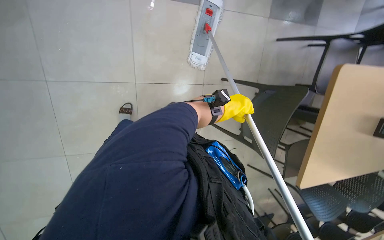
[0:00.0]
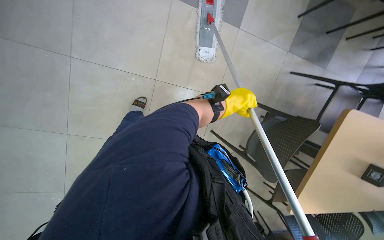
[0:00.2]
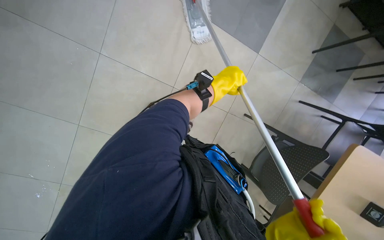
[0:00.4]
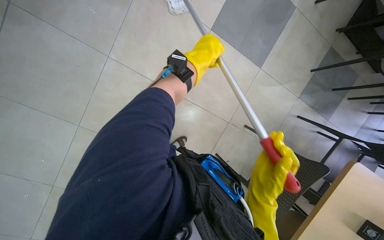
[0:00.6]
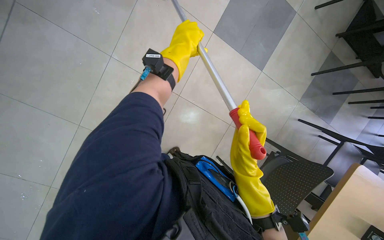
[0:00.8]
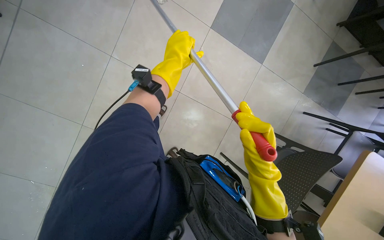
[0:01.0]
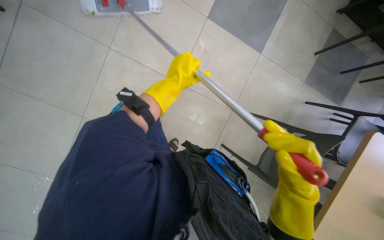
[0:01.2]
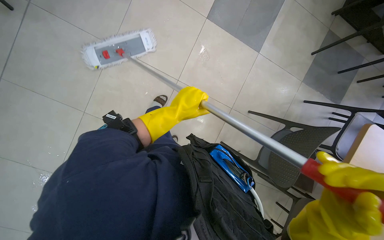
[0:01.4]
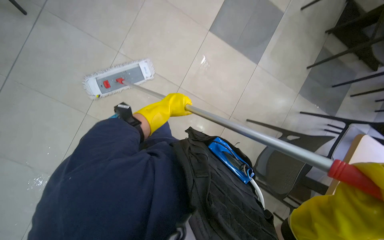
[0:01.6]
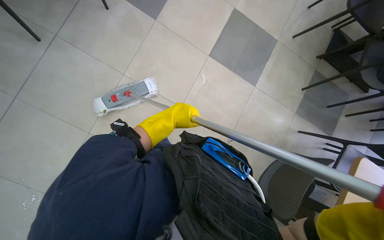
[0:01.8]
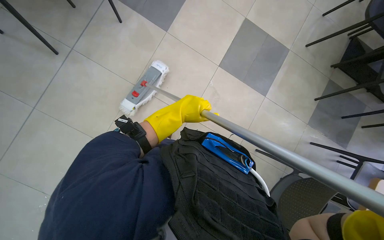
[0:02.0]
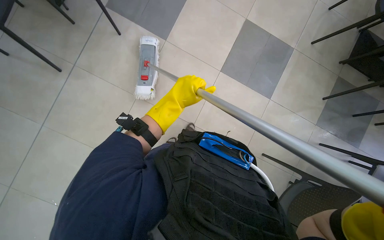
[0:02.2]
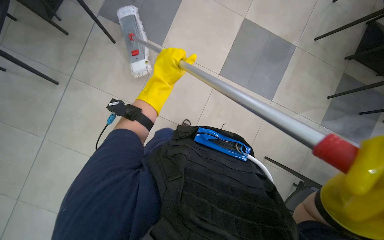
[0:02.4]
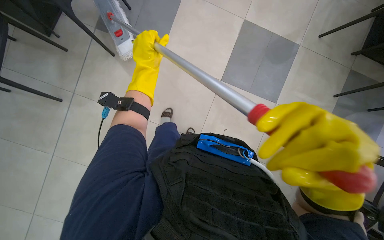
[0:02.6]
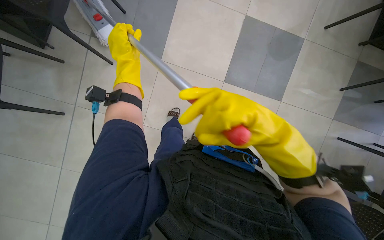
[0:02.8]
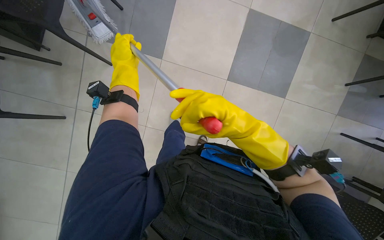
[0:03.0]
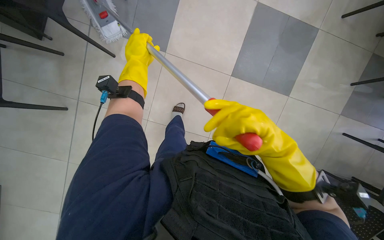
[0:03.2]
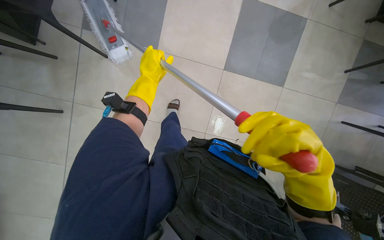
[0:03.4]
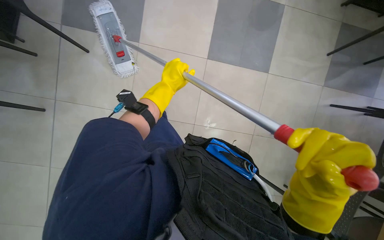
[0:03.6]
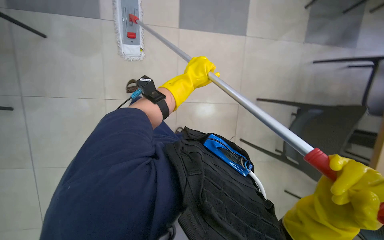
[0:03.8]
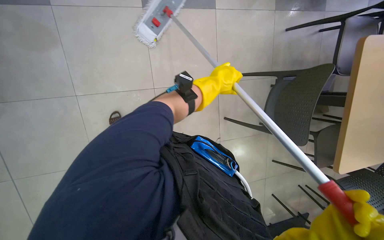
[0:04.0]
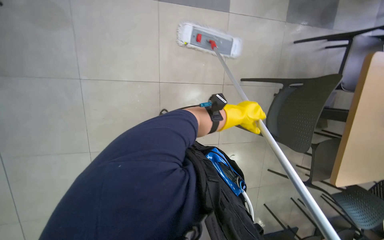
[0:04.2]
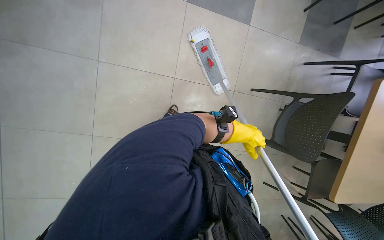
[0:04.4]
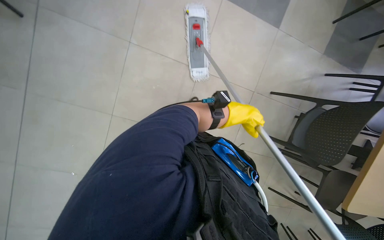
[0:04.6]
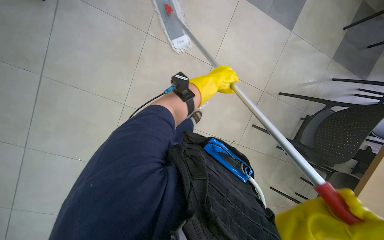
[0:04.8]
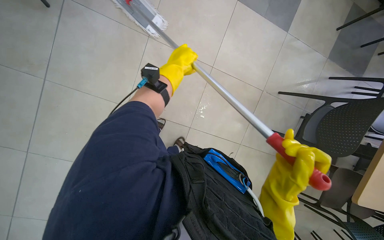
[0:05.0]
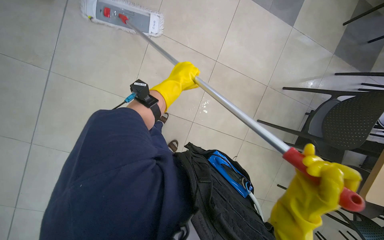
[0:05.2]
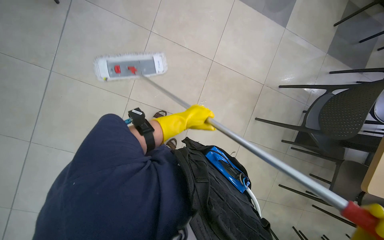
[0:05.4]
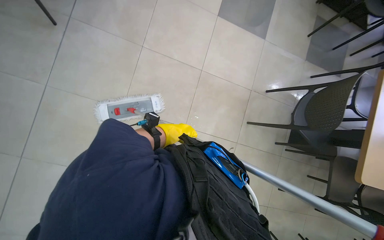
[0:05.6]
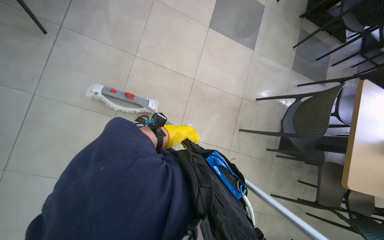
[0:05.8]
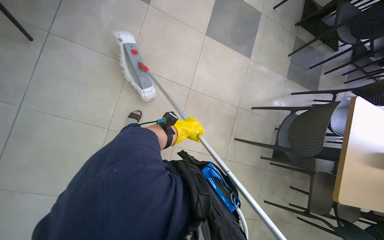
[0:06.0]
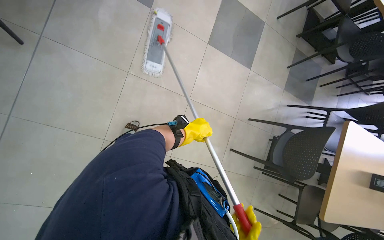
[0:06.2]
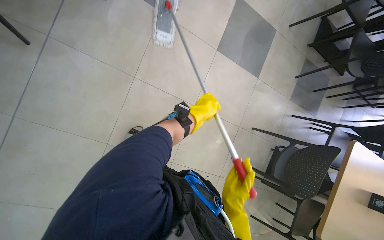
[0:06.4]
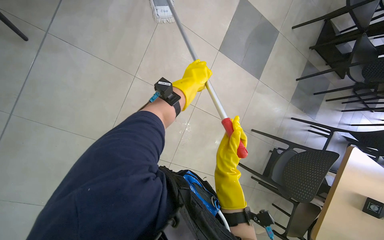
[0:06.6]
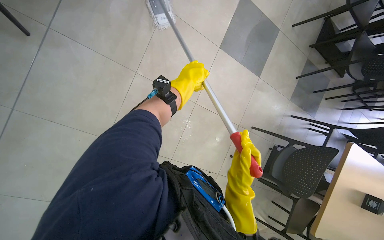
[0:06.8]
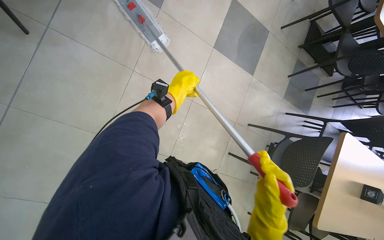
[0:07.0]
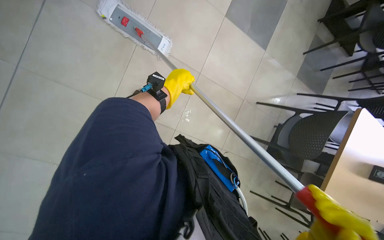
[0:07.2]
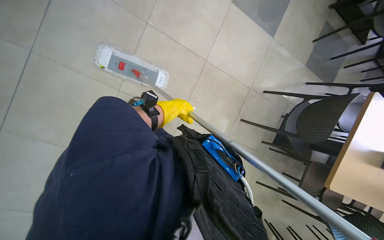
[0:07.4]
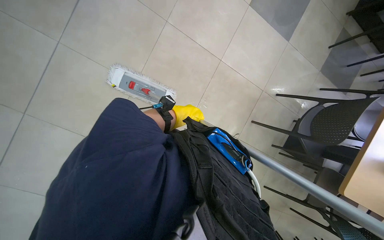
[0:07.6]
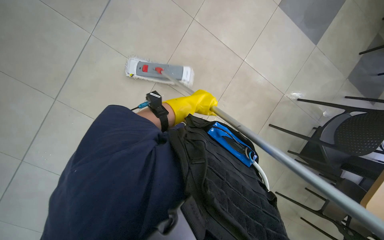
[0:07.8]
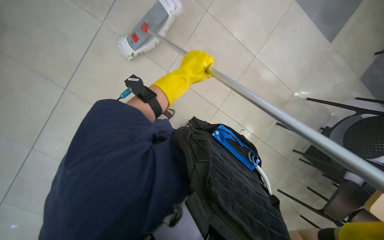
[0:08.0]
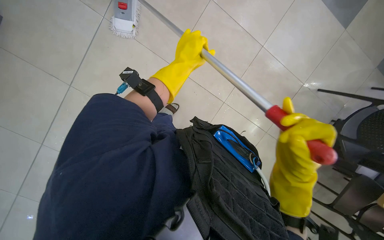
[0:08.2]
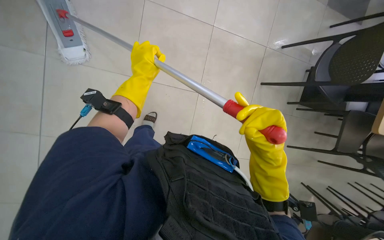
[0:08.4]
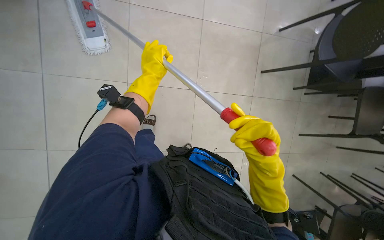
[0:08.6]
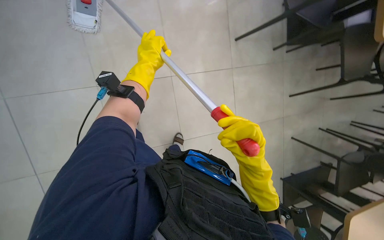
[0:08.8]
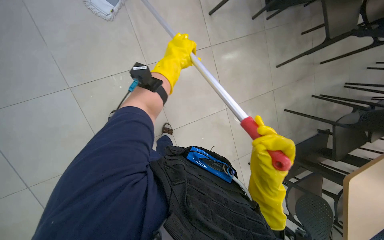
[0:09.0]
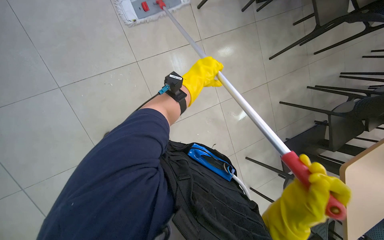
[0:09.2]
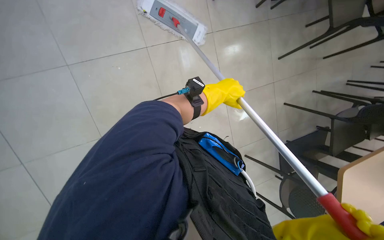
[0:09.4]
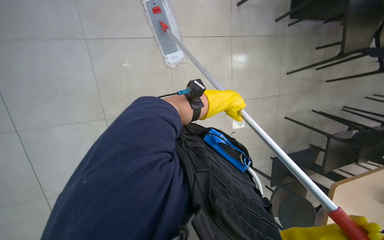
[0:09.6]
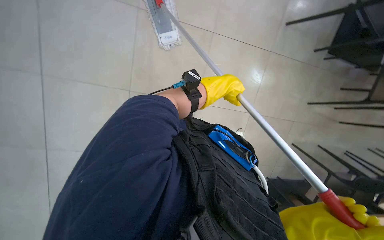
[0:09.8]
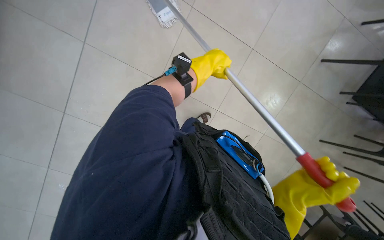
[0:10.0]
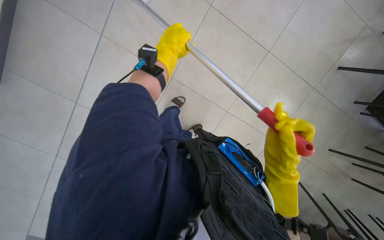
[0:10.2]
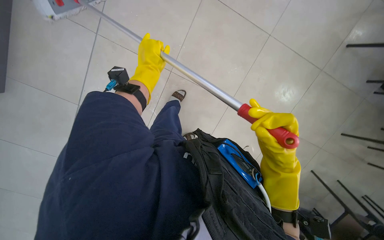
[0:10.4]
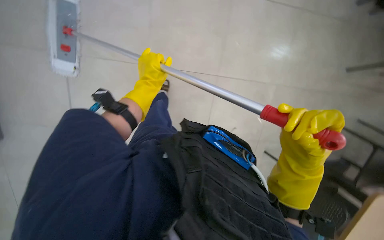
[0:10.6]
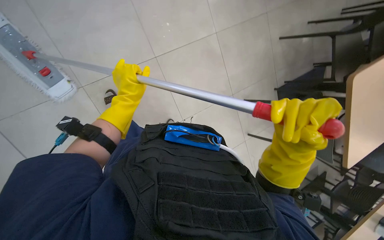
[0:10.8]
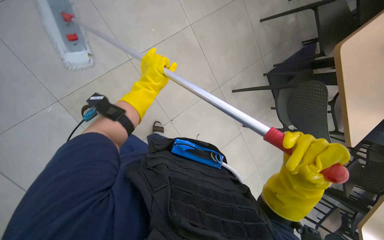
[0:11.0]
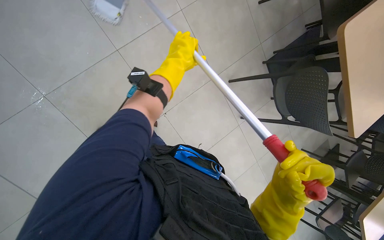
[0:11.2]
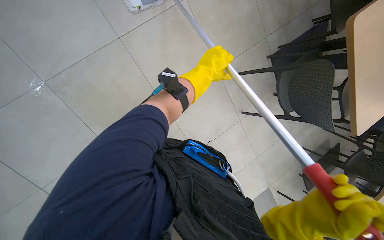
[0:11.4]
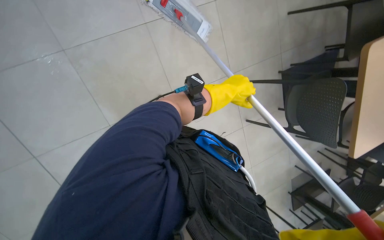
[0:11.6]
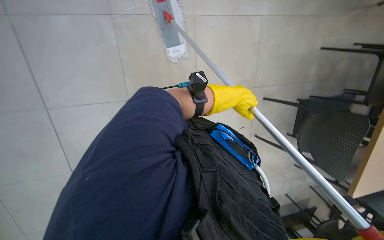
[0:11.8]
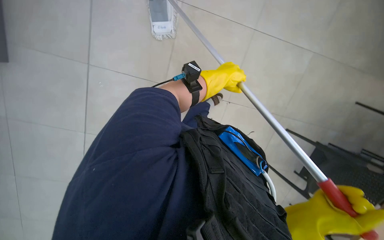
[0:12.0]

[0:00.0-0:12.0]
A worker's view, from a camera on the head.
Job: mopping floor.
The whole recording: Mopping cafeteria floor. The worker mops the cafeteria floor, moving around tables and chairs and periodically cleaning the mop head.
0:00.0 to 0:01.6: The camera pitches upward, by about 20 degrees. The scene rotates clockwise by some 25 degrees.
0:01.6 to 0:03.0: The left hand travels up the picture and to the left by approximately 20 cm.
0:03.0 to 0:04.4: The left hand moves to the right and farther from the camera, about 30 cm.
0:07.6 to 0:09.0: The wearer looks about 15 degrees further downward. Everything in view rotates about 30 degrees counterclockwise.
0:09.0 to 0:10.4: The left hand reaches roughly 10 cm to the right, then returns.
0:10.4 to 0:12.0: The left hand travels farther from the camera and to the right by roughly 20 cm.

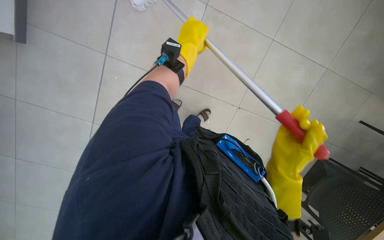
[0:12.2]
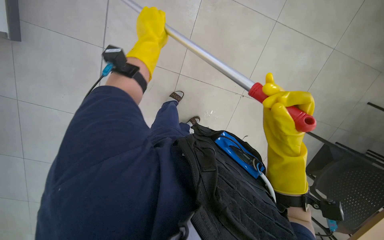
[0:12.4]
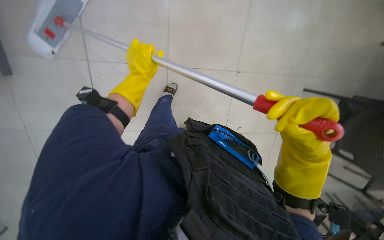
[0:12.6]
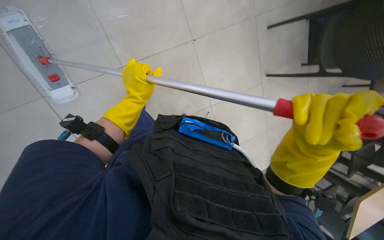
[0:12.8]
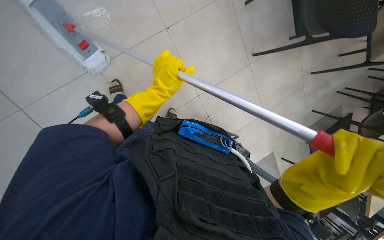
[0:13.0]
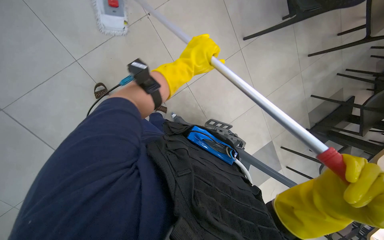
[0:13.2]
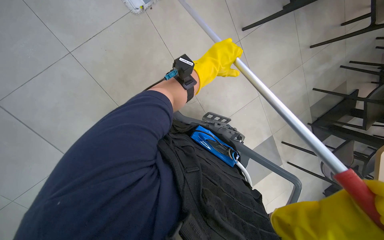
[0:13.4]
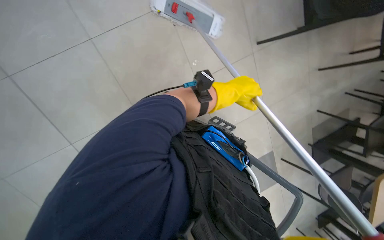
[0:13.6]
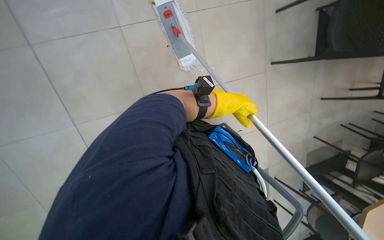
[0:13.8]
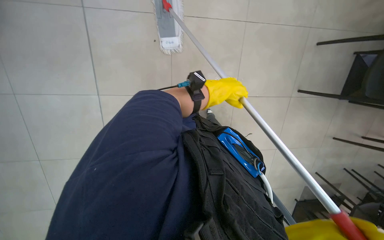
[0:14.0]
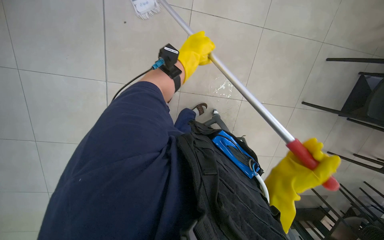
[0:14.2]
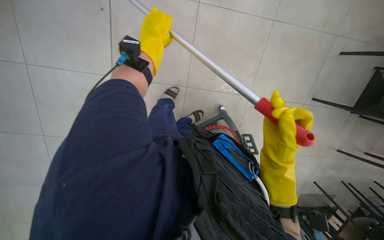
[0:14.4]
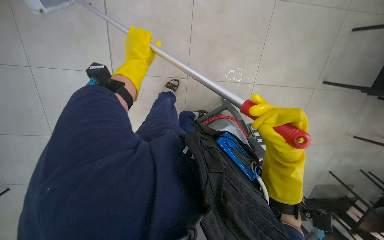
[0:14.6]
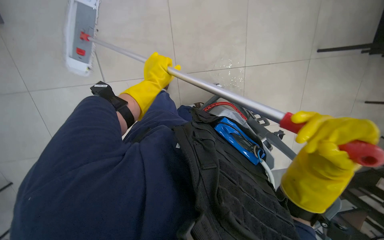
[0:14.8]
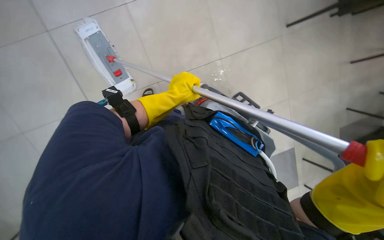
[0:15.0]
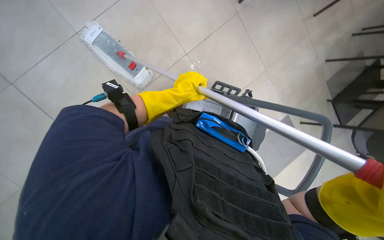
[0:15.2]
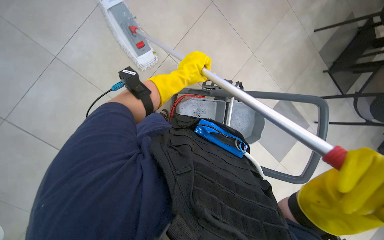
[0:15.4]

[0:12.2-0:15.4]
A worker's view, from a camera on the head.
Job: mopping floor.
The whole recording: Mopping cafeteria floor. The worker mops the cafeteria floor, moving around tables and chairs and periodically cleaning the mop head.
0:12.2 to 0:13.8: The left hand moves down the picture, to the right and farther from the camera, some 40 cm.

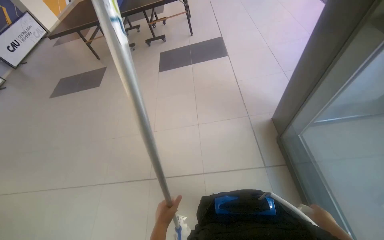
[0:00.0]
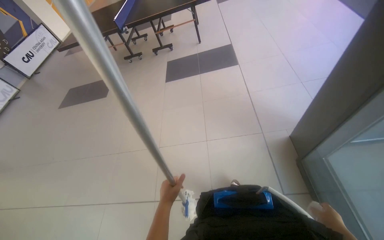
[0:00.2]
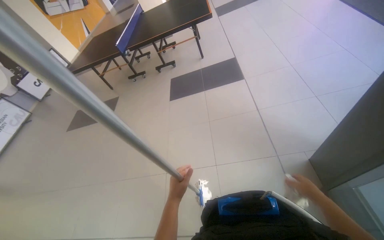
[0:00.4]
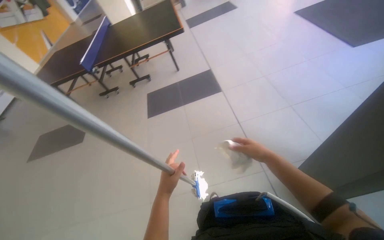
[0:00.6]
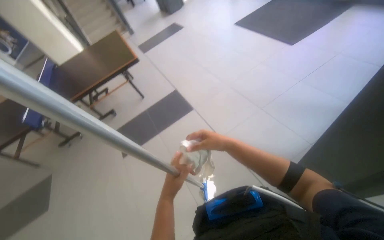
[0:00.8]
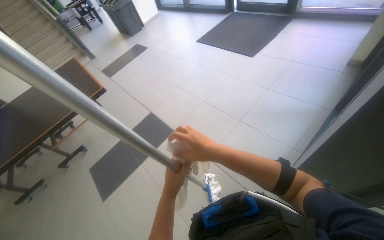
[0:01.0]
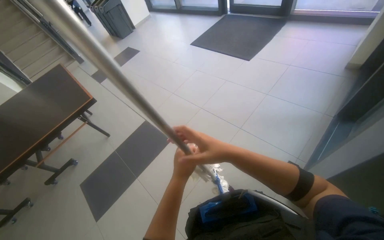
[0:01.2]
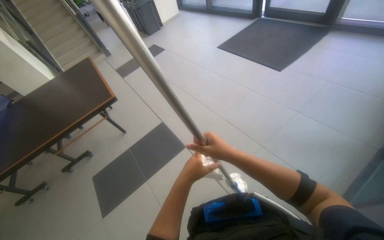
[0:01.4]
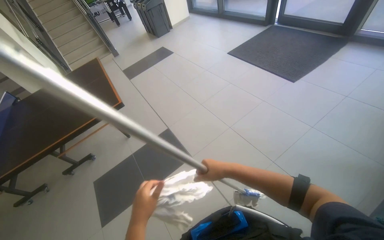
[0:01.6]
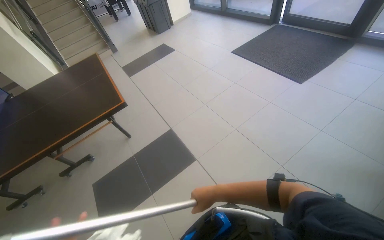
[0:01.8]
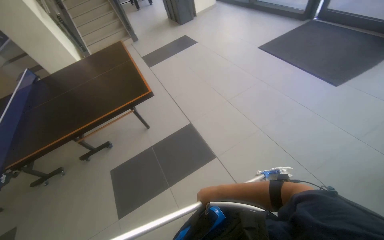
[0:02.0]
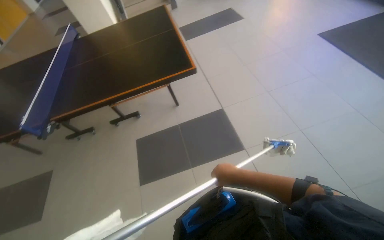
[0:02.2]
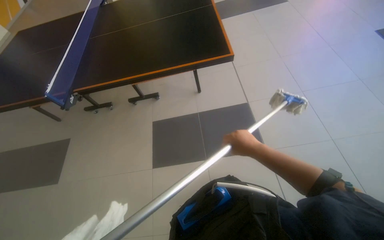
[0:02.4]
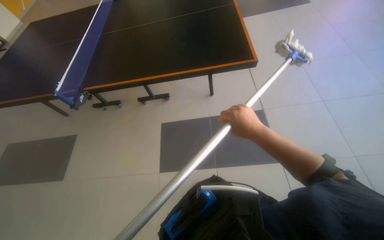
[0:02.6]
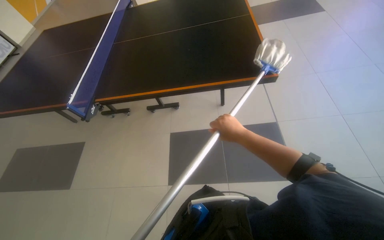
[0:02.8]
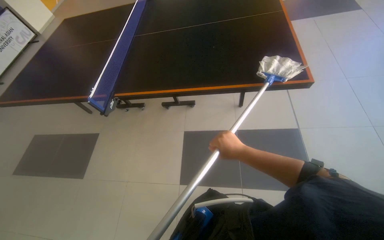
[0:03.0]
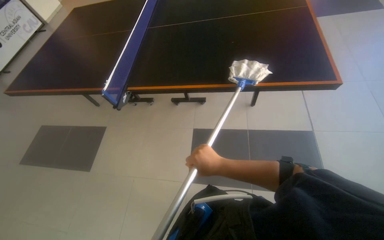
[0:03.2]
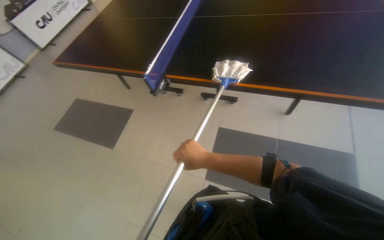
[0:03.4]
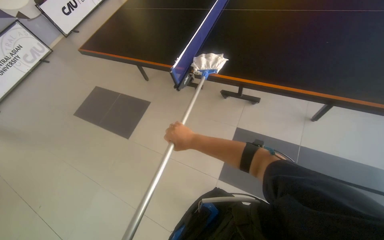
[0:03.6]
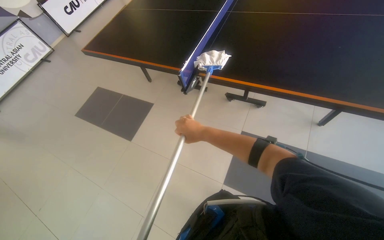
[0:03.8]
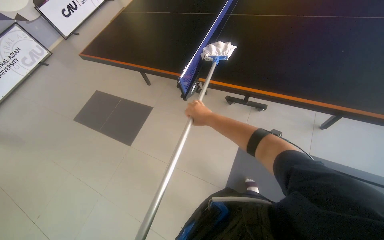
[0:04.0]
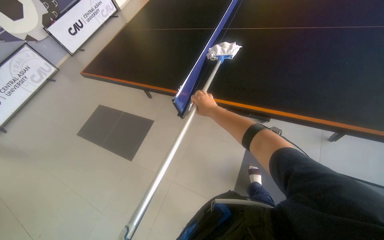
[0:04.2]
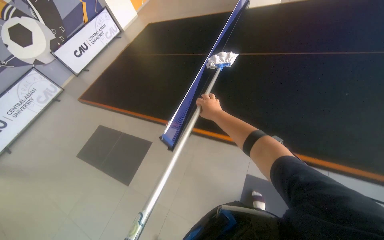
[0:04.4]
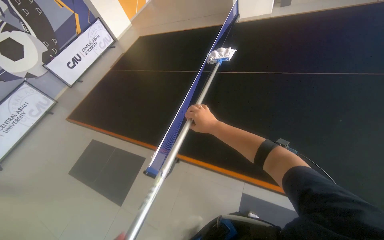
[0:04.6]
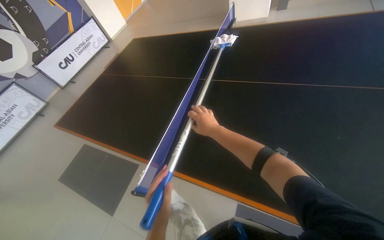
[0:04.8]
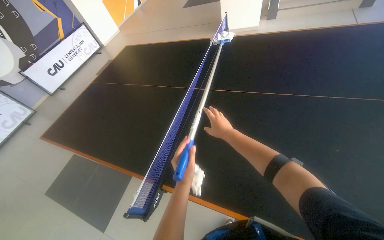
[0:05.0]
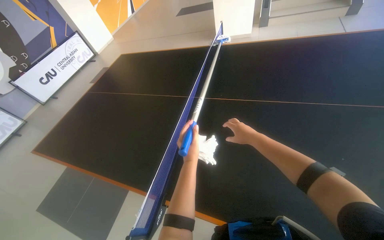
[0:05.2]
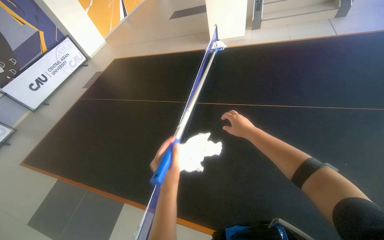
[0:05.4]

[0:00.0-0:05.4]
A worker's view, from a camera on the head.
Job: wiping surfaces.
The whole recording: Cleaning ping-pong table with mop. The worker cleans the surface of a ping-pong table using a mop.
0:00.0 to 0:01.4: The camera travels approximately 1 m. The wearer looks roughly 35 degrees further to the right. The view tips upward by roughly 15 degrees.
0:01.4 to 0:02.8: The camera travels approximately 1 m. The head rotates some 35 degrees to the left. The view tips downward by approximately 15 degrees.
0:02.8 to 0:04.0: The wearer moves to the left, roughly 50 cm. The head rotates about 25 degrees to the left.
0:04.0 to 0:05.4: The camera is carried some 70 cm.
